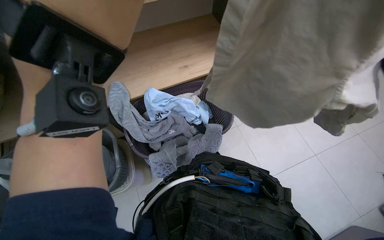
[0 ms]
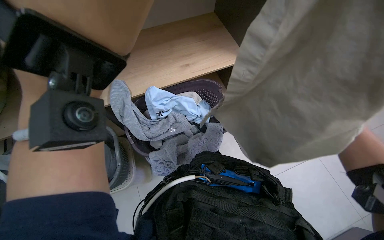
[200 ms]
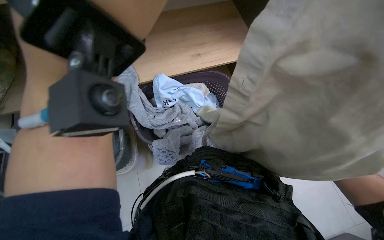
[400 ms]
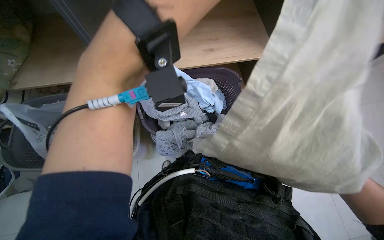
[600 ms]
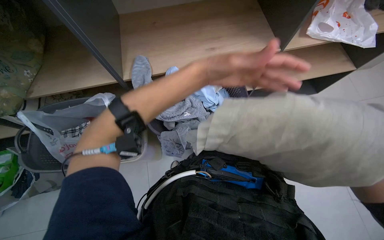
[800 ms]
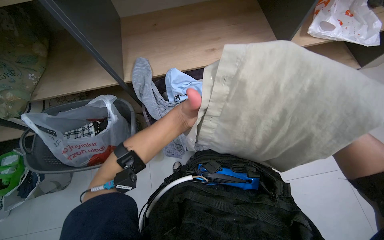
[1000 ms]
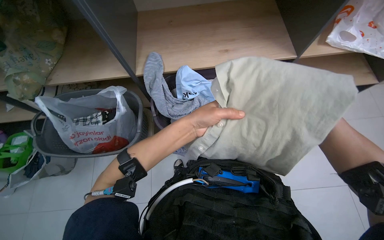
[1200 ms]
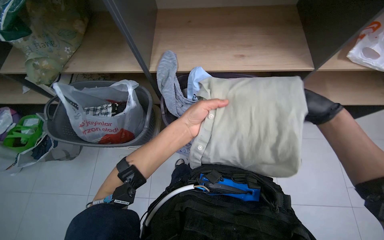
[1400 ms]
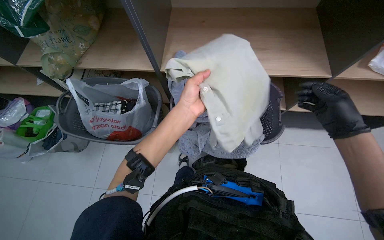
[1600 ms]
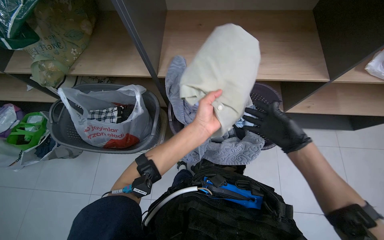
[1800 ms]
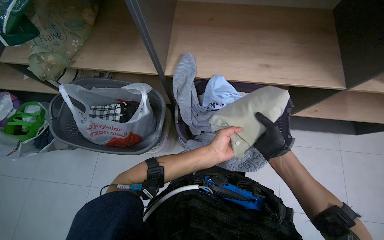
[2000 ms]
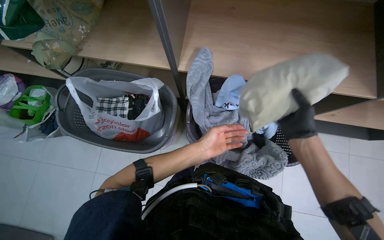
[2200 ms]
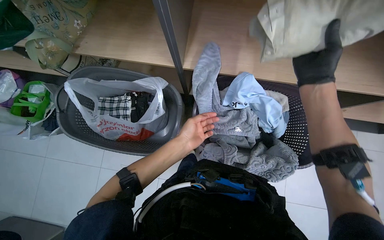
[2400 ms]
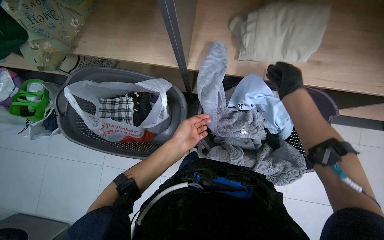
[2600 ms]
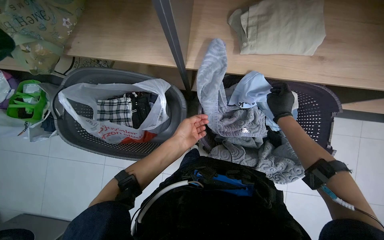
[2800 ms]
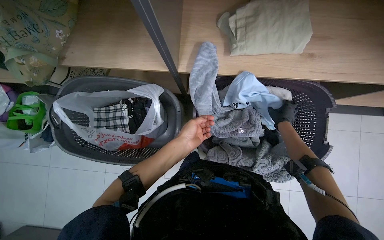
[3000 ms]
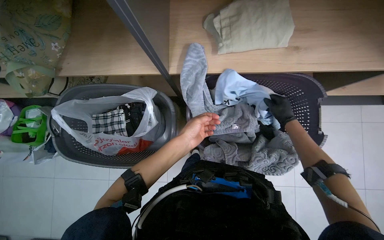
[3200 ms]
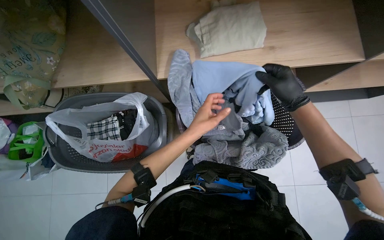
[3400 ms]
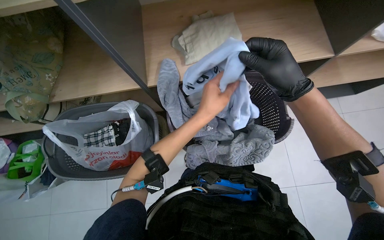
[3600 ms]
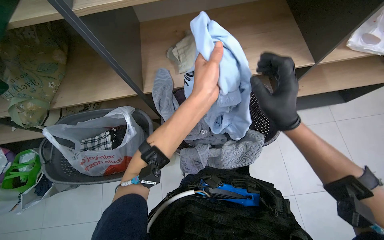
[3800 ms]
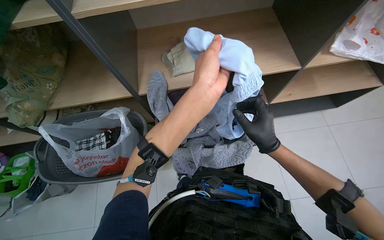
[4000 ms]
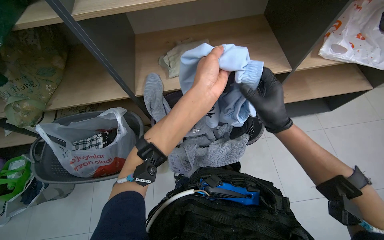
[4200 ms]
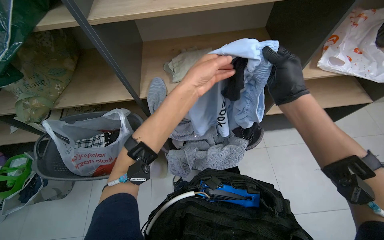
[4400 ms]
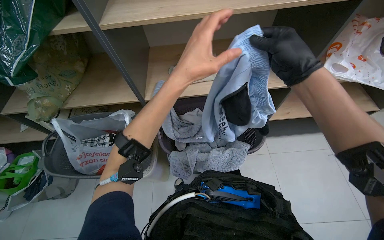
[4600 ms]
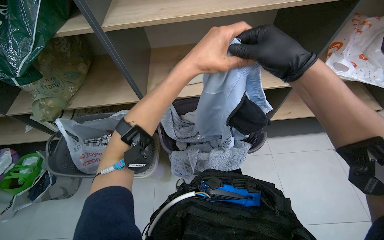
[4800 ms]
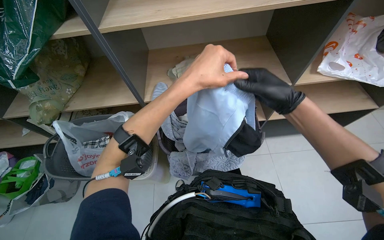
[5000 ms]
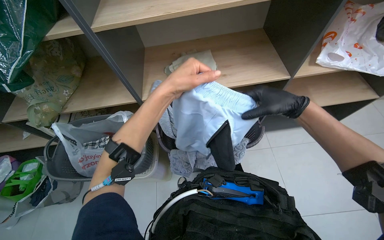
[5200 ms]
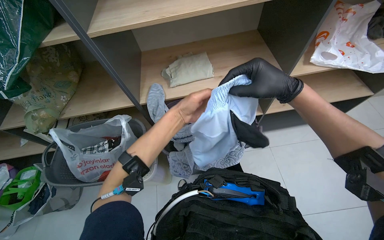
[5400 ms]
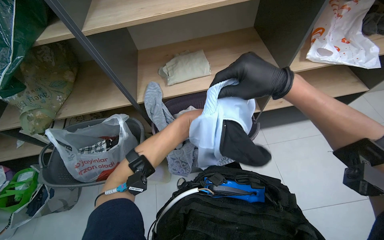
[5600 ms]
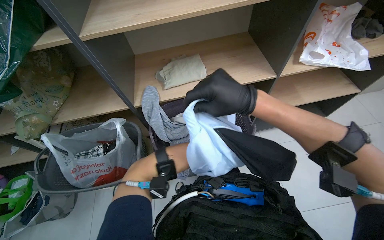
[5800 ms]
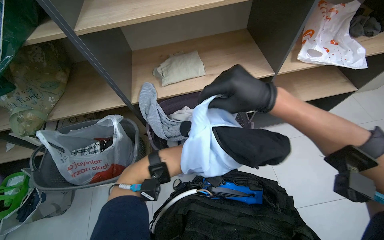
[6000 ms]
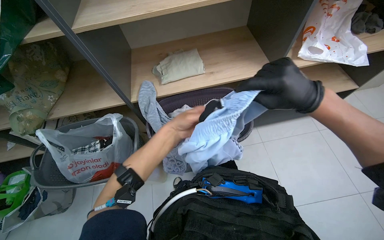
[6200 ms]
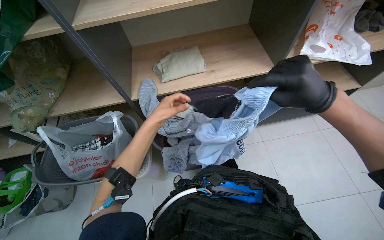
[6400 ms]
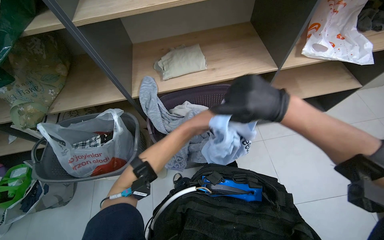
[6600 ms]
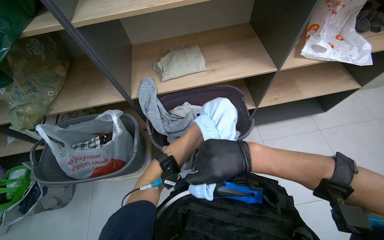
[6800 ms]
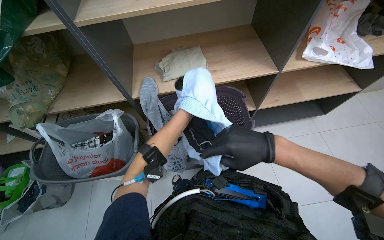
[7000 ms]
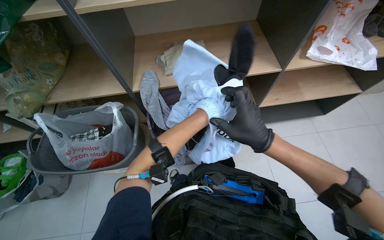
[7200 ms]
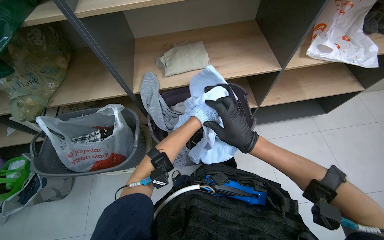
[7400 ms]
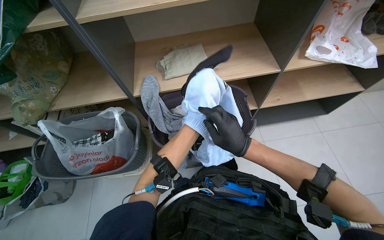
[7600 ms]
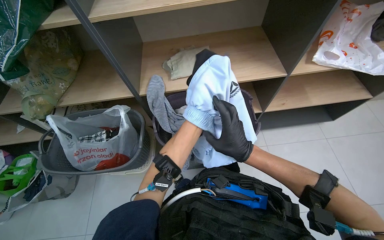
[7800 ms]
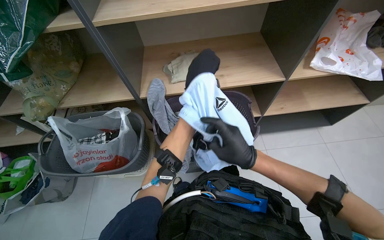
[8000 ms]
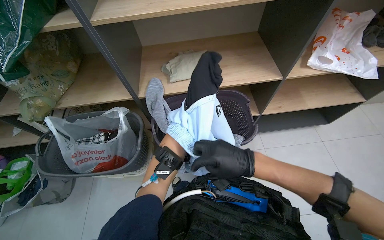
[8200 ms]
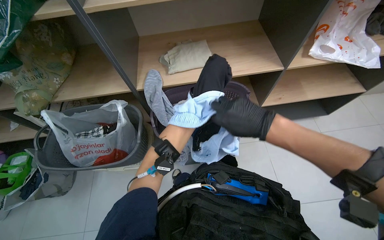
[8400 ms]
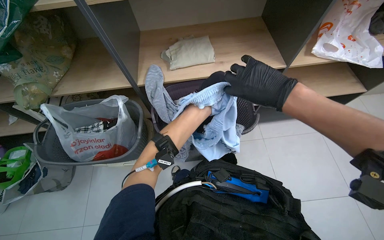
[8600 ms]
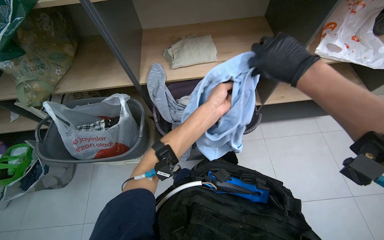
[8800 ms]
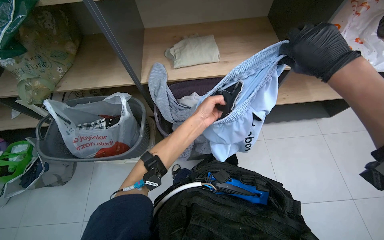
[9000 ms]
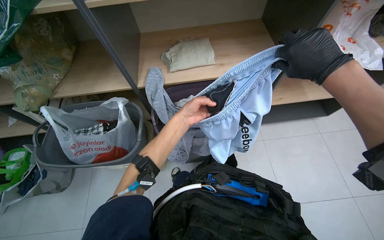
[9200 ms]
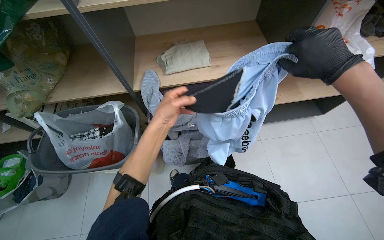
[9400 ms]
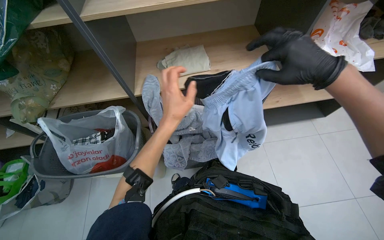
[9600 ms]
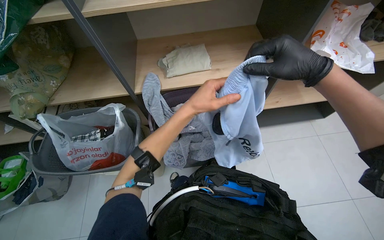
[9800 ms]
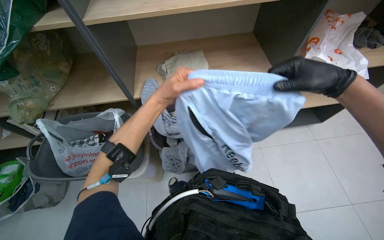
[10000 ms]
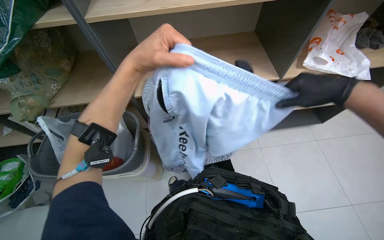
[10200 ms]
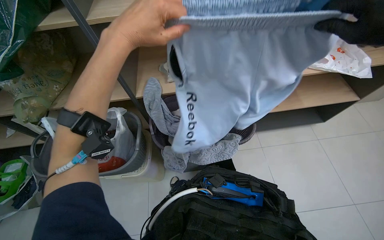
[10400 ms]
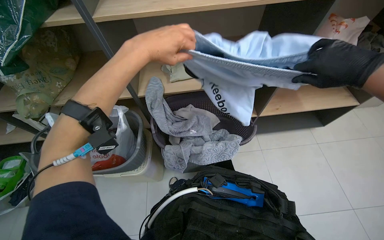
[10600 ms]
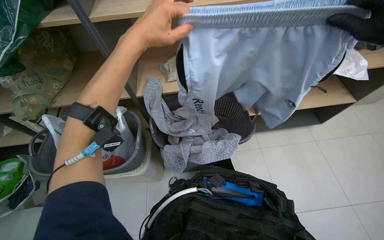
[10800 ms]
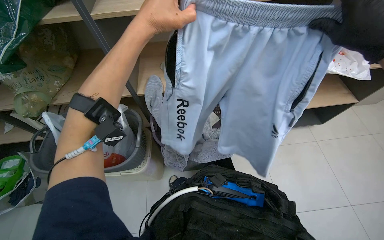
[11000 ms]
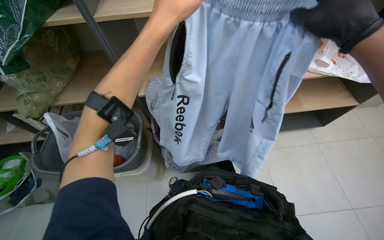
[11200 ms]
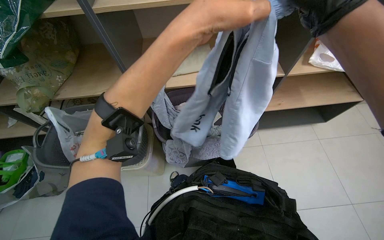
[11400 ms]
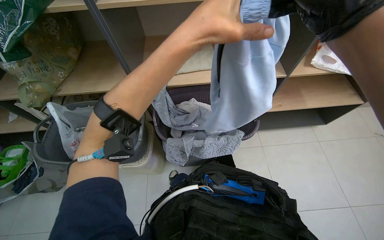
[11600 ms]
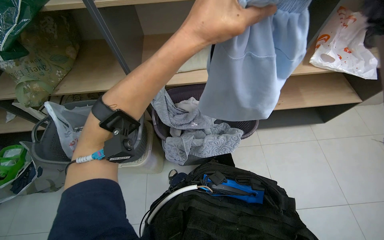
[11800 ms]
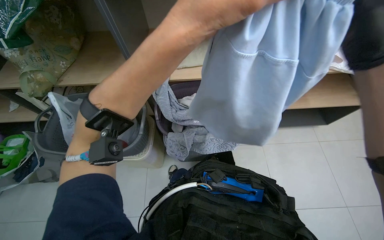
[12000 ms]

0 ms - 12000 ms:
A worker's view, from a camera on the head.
Job: managing laundry.
The whole recording: Unloading, folding, and bagging laundry. The worker unloads clothes from the dryer, folds them, and places them into a bag.
0 ms - 1600 ms: The wearer looks approximately 30 degrees further to the left.
1600 ms - 3000 ms: The wearer looks roughly 15 degrees further downward. The right hand moves farther from the camera, about 35 cm. The left hand travels farther from the camera by roughly 20 cm.
3000 ms - 4400 ms: The view tilts about 25 degrees upward. Both hands travel together nearer to the camera, some 35 cm.
4400 ms - 6000 ms: The left hand heads farther from the camera and down the picture, covering approximately 30 cm.
6000 ms - 7600 ms: The right hand travels down the picture and farther from the camera by about 15 cm, and moves roughly 10 cm to the right and comes back.
7600 ms - 9000 ms: The right hand goes roughly 25 cm up the picture, nearer to the camera and to the right.
9000 ms - 10400 ms: The left hand goes about 30 cm nearer to the camera, up the picture and to the left.
10400 ms - 12000 ms: The left hand travels to the right by some 10 cm.

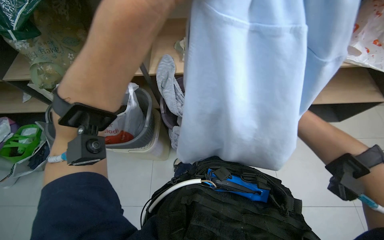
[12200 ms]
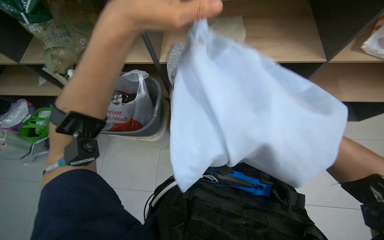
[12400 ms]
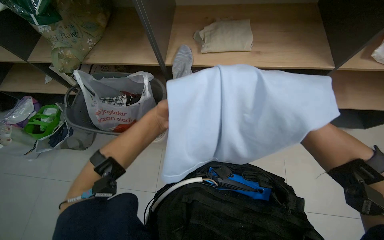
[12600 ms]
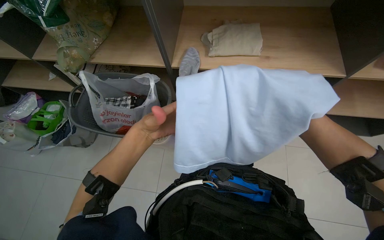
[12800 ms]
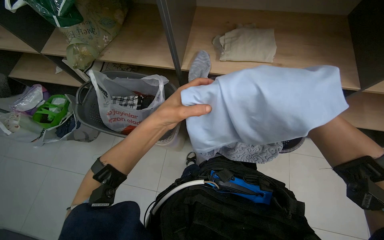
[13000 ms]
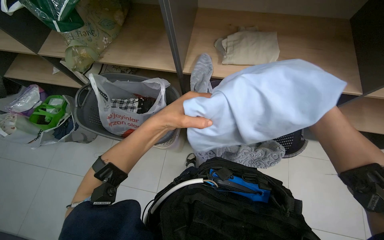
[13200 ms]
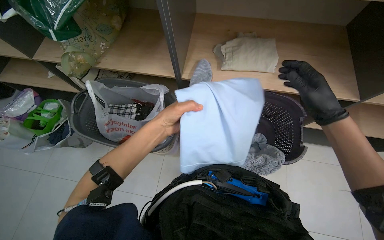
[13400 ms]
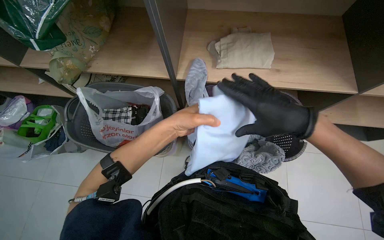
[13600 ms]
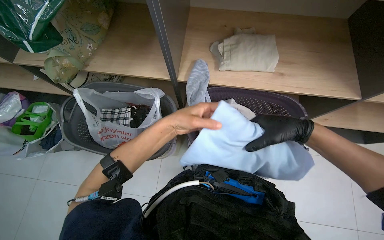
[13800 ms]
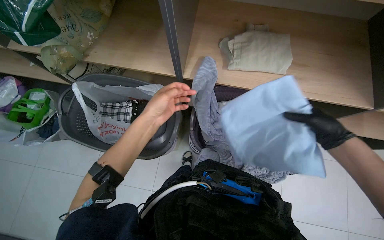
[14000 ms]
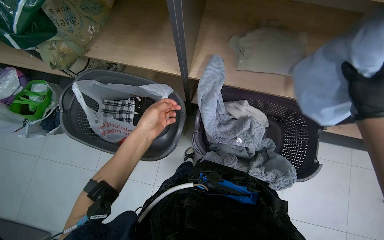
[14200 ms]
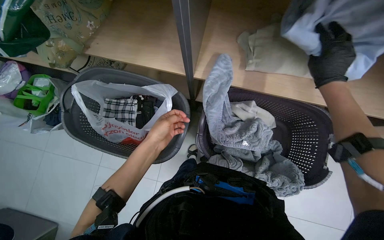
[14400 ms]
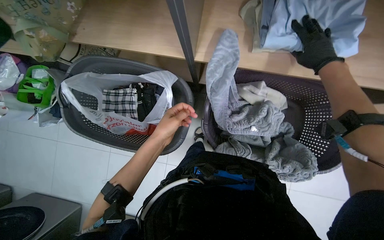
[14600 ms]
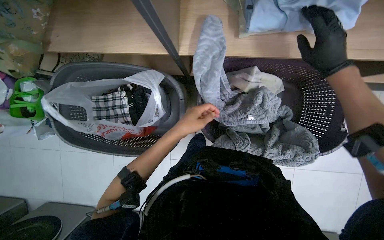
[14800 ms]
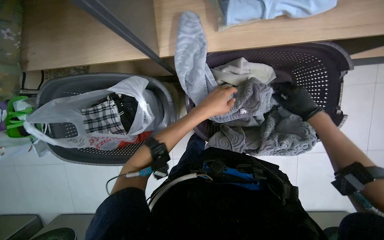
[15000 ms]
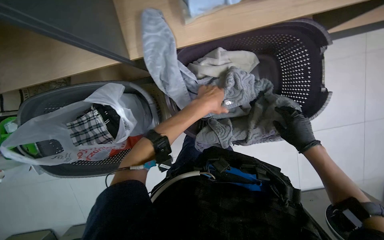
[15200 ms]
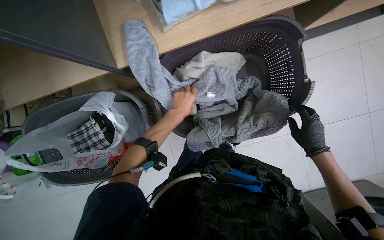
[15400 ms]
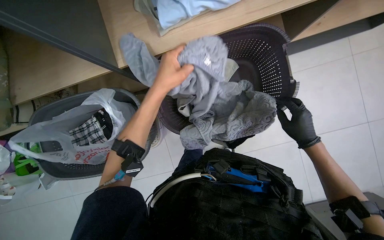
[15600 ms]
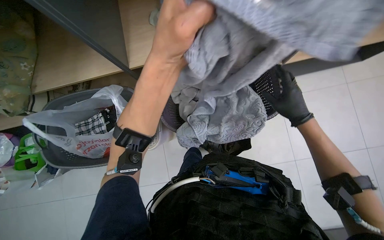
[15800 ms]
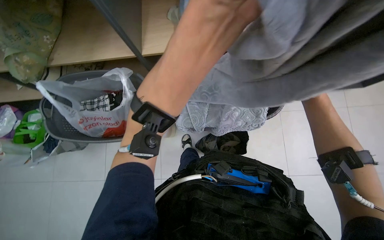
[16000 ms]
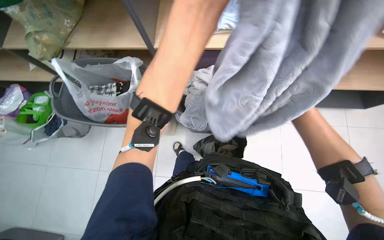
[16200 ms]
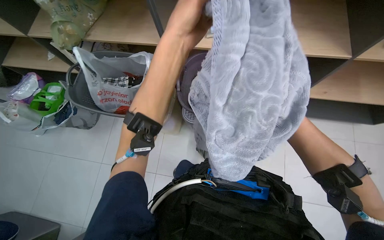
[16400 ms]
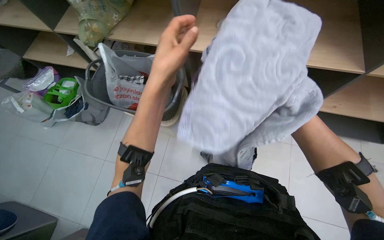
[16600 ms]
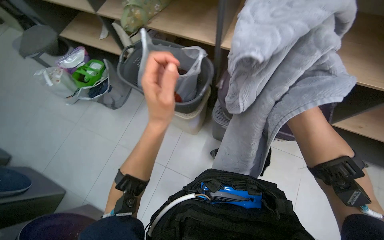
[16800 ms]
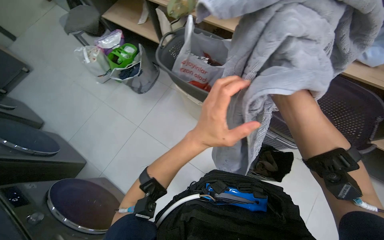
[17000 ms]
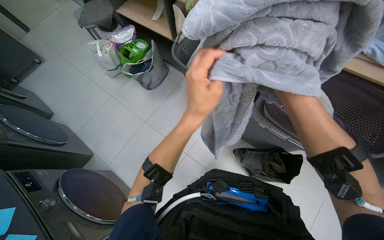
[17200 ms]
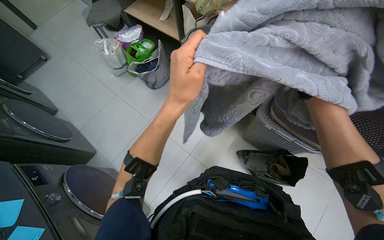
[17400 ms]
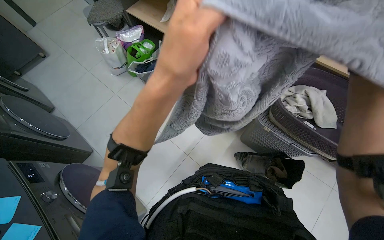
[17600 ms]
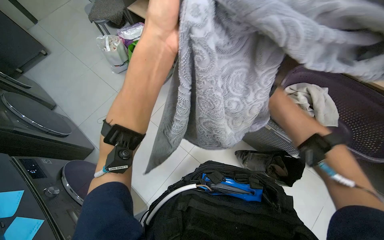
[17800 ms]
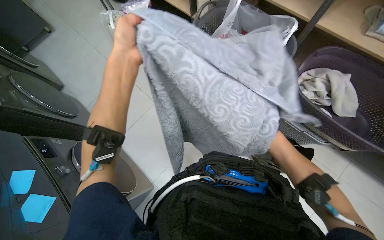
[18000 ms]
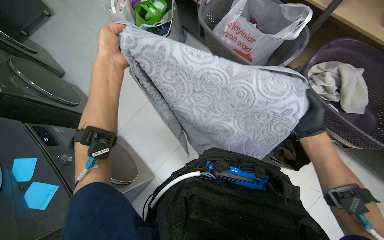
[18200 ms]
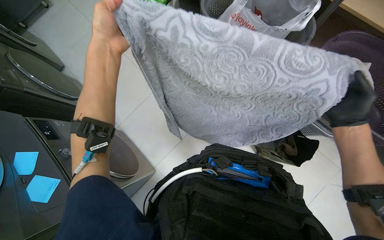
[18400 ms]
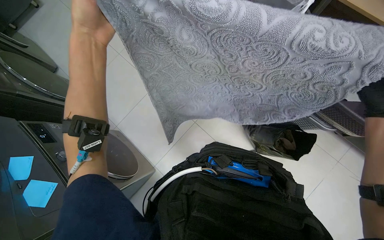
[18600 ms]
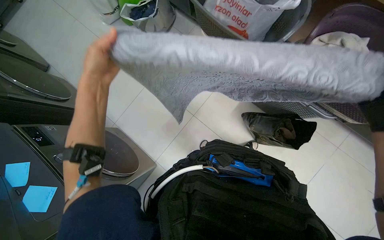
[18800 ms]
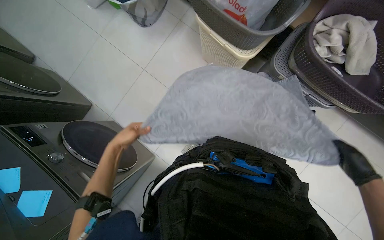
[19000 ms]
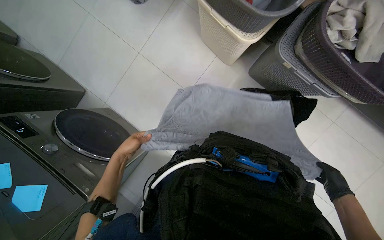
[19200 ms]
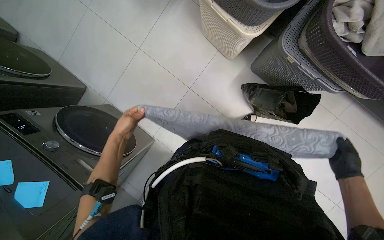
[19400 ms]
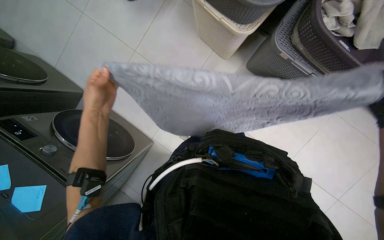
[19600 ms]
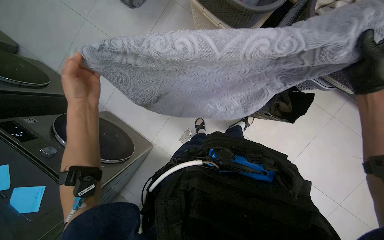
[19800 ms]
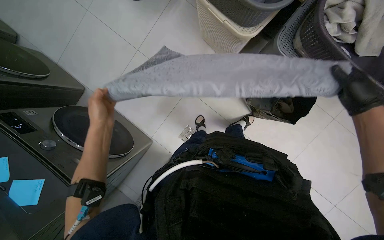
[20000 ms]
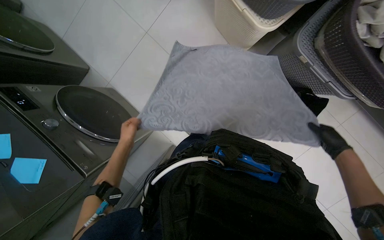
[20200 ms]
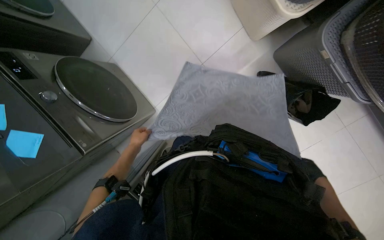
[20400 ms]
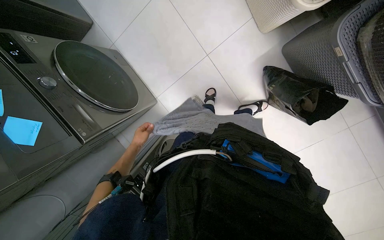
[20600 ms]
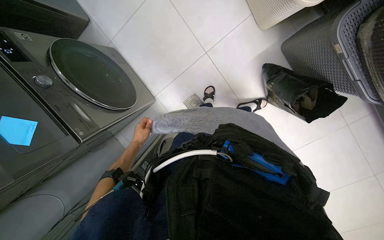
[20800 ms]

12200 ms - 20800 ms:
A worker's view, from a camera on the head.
Job: managing laundry.
The whole recording: Unloading, folding, and bagging laundry. The worker unloads clothes from the dryer, folds them, and places them into a bag.
12200 ms - 13600 ms: The left hand goes roughly 30 cm farther from the camera.
13600 ms - 15000 ms: The camera pitches downward, by about 25 degrees. The left hand moves to the right and up the picture, about 10 cm; the right hand moves farther from the camera and to the right, roughly 35 cm, and reaches about 25 cm up the picture, then returns.
15000 ms - 16600 ms: The camera travels approximately 40 cm. The view tilts some 25 degrees upward.
16600 ms - 18000 ms: The wearer's head swings about 30 degrees to the left. The left hand heads to the left, covering approximately 50 cm, and travels down the picture and back again, about 20 cm each way.
18000 ms - 19400 ms: The view tilts roughly 20 degrees downward. The left hand heads farther from the camera and down the picture, covering about 40 cm.
19400 ms - 20800 ms: The left hand reaches approximately 20 cm nearer to the camera, then returns.
